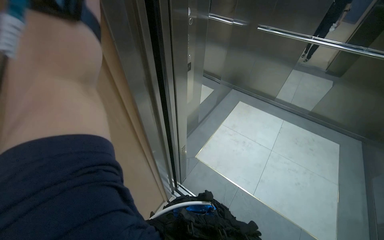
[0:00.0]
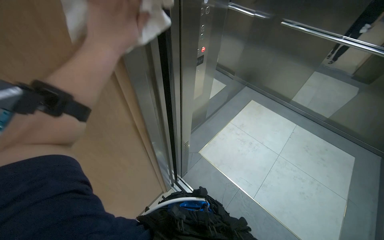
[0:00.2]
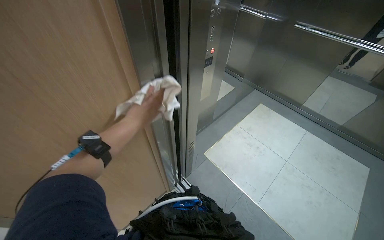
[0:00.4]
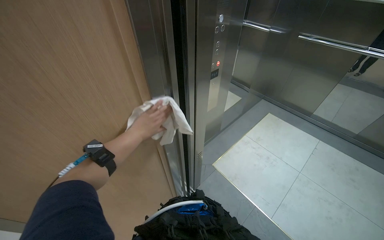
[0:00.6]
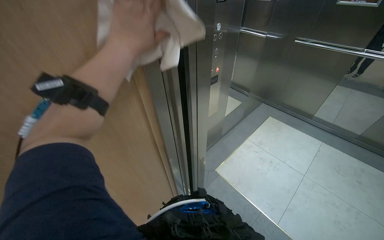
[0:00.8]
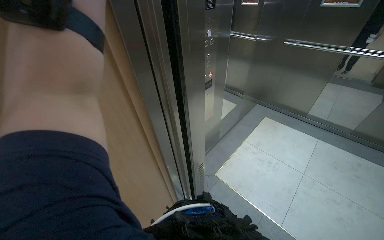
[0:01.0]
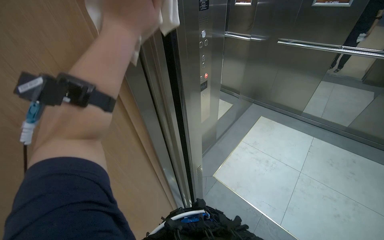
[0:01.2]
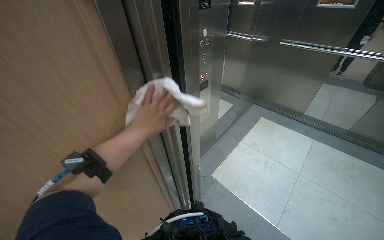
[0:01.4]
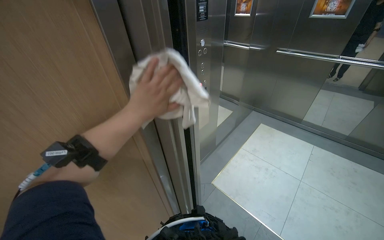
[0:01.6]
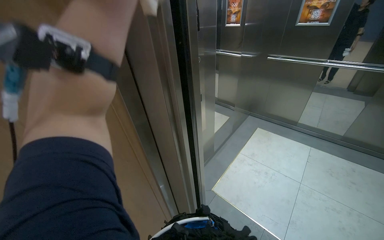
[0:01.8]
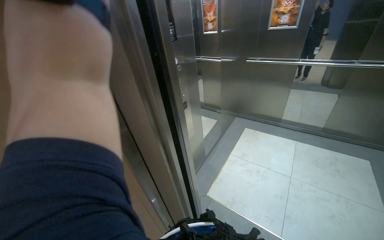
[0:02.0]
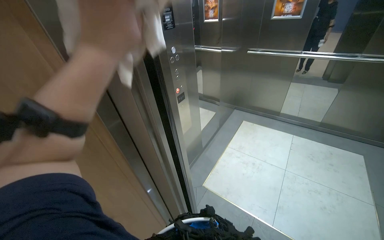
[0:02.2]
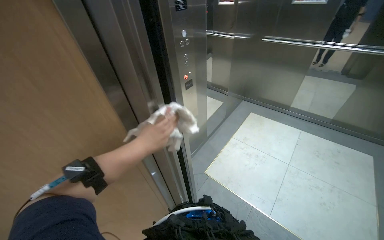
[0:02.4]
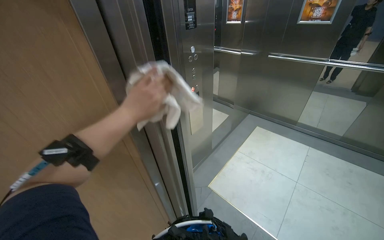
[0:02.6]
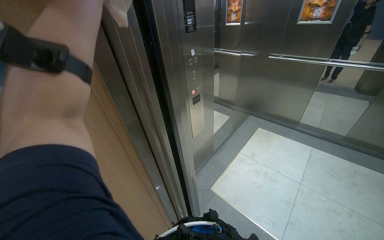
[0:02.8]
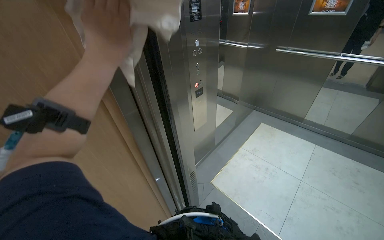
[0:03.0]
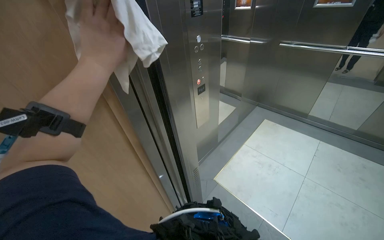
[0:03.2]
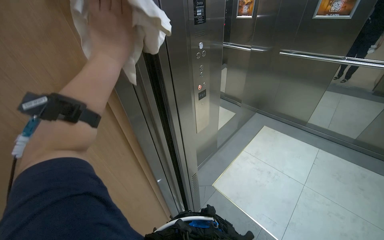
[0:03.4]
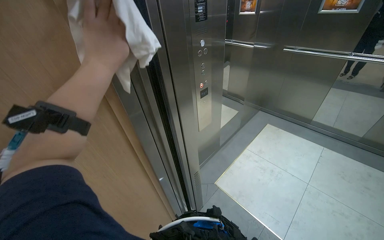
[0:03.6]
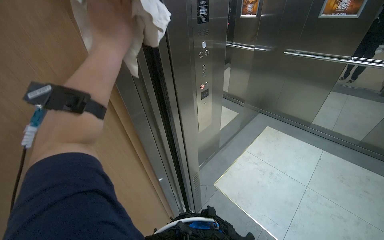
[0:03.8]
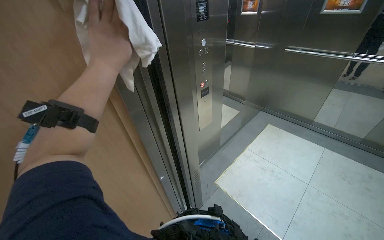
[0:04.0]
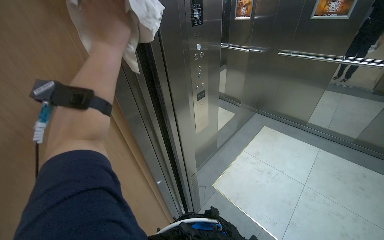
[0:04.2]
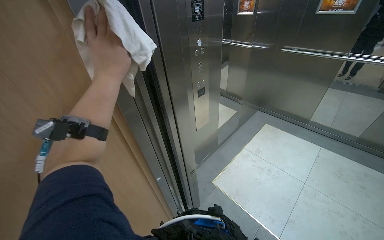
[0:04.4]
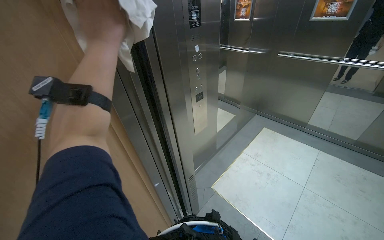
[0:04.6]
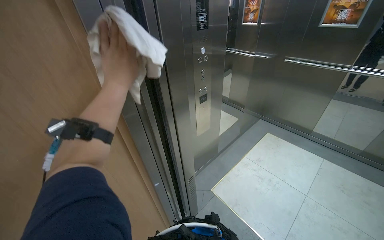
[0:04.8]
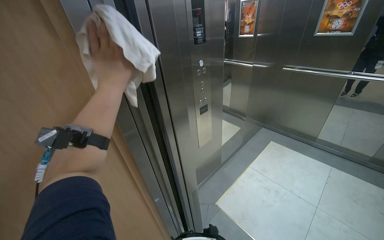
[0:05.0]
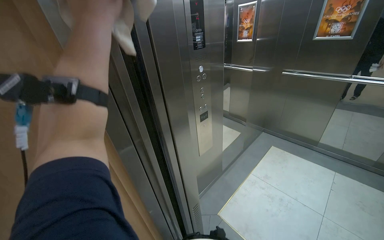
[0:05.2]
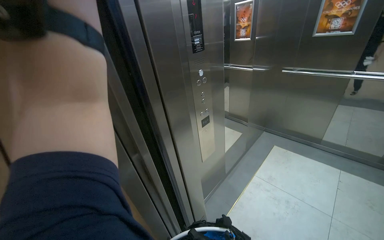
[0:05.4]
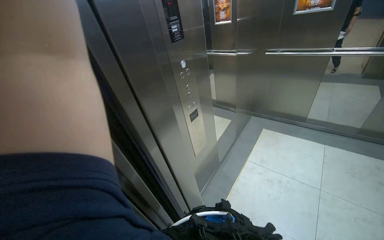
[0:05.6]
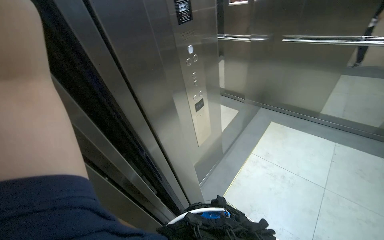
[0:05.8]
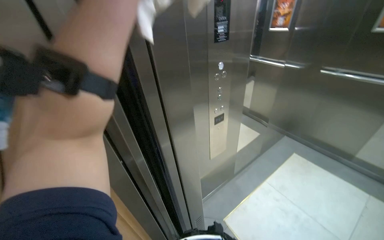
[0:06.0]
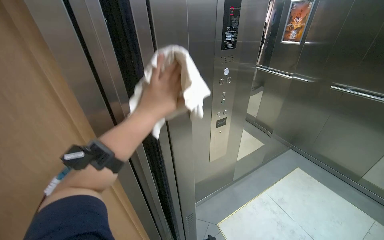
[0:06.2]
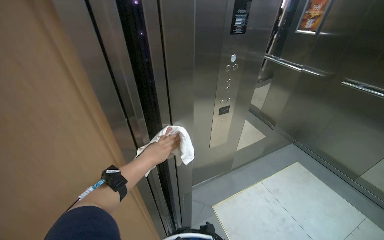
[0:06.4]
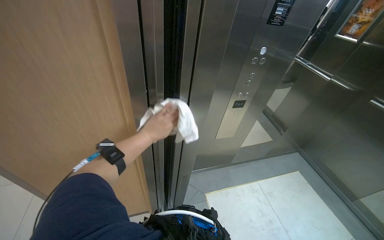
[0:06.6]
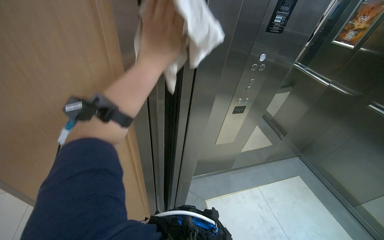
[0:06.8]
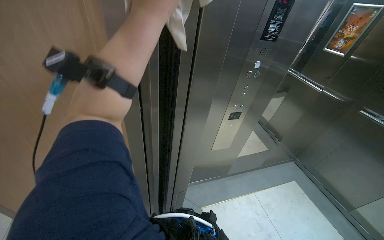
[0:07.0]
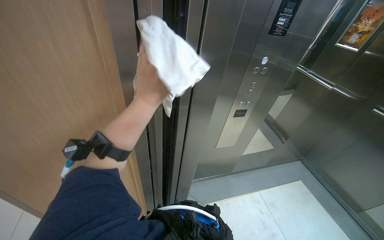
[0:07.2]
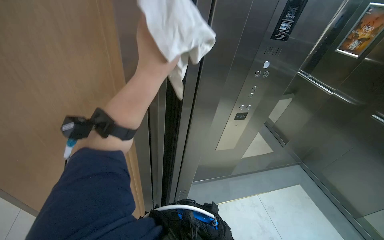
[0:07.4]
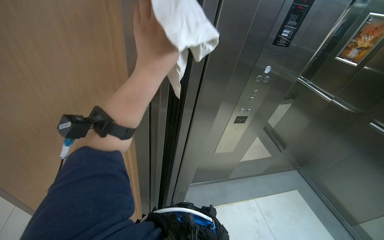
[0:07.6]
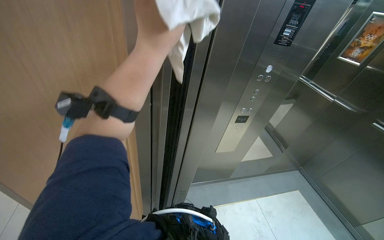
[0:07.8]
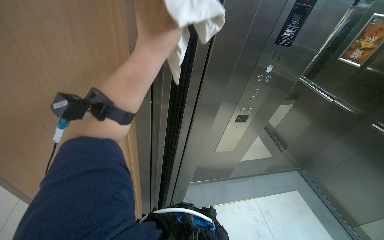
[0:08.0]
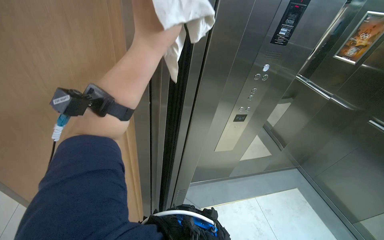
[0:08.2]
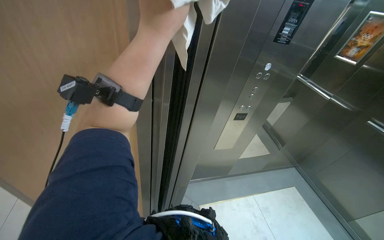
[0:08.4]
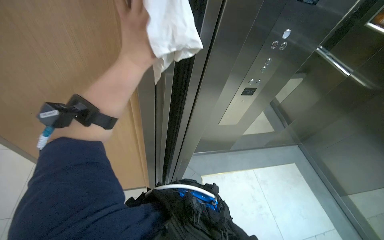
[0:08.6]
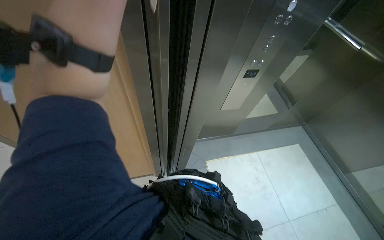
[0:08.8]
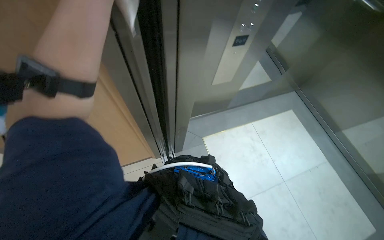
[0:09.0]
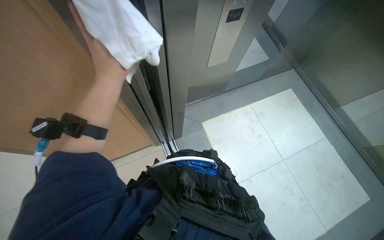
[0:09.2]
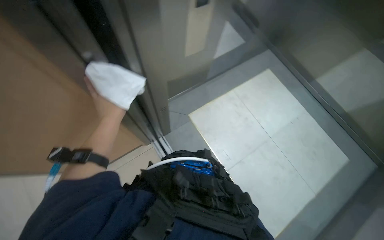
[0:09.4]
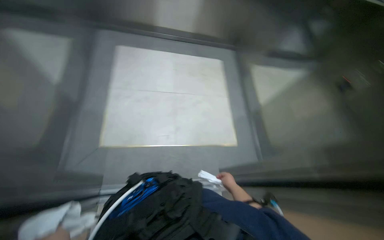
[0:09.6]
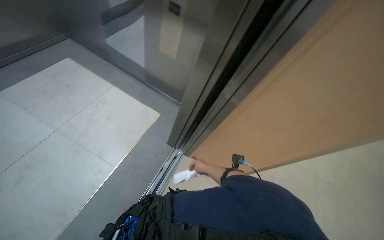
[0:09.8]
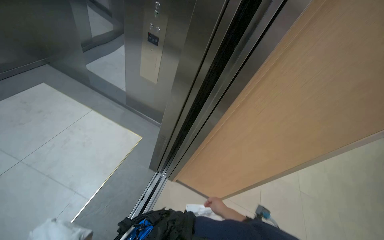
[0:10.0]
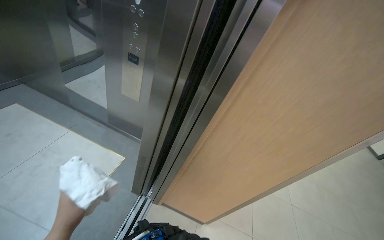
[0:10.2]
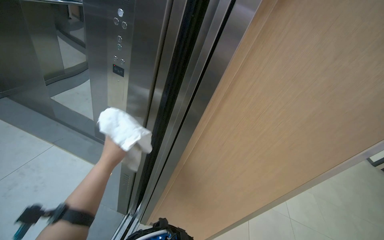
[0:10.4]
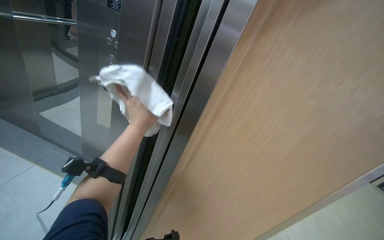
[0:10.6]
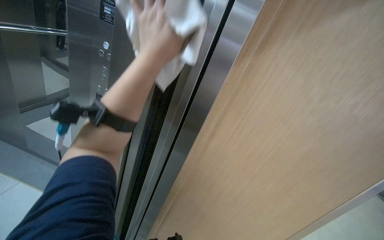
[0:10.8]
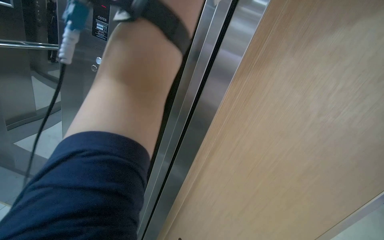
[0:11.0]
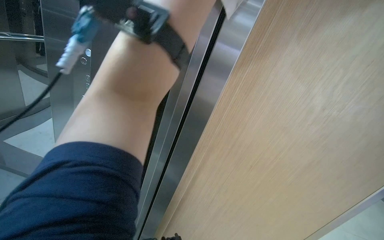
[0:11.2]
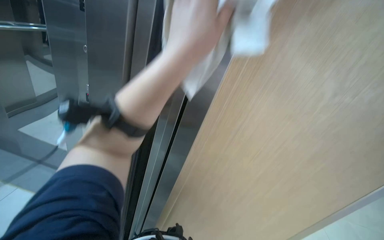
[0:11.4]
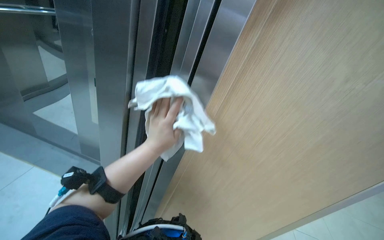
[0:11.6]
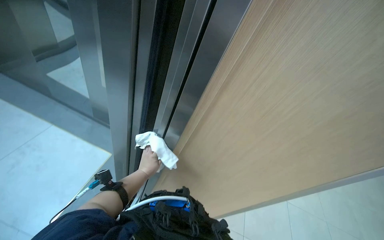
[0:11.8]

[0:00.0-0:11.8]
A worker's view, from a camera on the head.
Job: wiping surfaces.
The whole recording: Wiping elevator door frame. The worker wipes the metal frame of the elevator door with a white cloth.
0.0 to 1.4 s: The left hand swings up and down the picture, some 25 cm each way, with 2 reversals.
1.4 to 3.0 s: The left hand goes up and down the picture, some 20 cm each way, reversing 2 times.
4.4 to 6.0 s: The left hand heads up the picture, covering roughly 20 cm.
7.4 to 8.8 s: The wearer looks roughly 15 degrees further downward.
8.8 to 10.4 s: The head turns to the right by roughly 80 degrees.
10.4 to 11.8 s: The left hand travels to the right and farther from the camera by some 20 cm, and reaches roughly 35 cm up the picture, then returns.

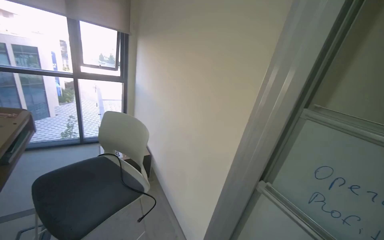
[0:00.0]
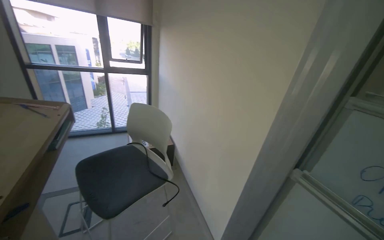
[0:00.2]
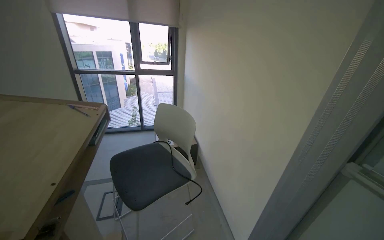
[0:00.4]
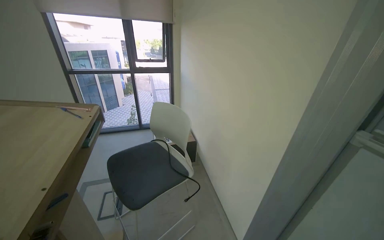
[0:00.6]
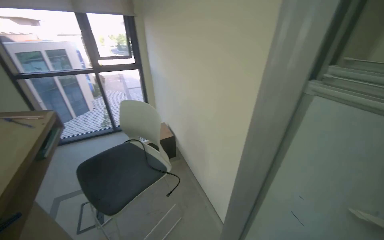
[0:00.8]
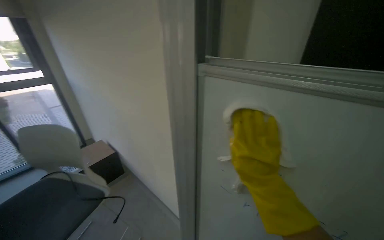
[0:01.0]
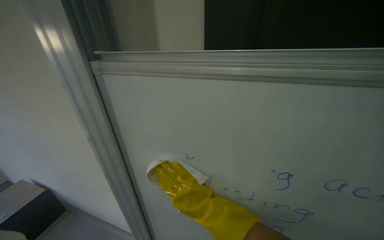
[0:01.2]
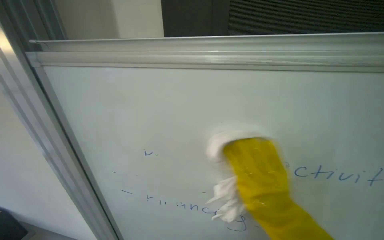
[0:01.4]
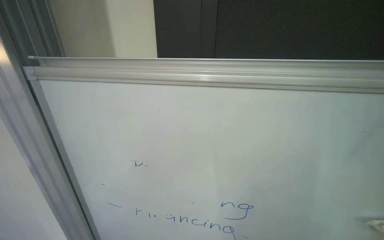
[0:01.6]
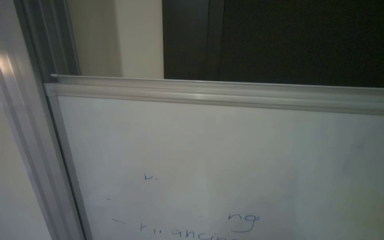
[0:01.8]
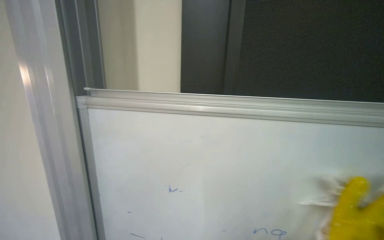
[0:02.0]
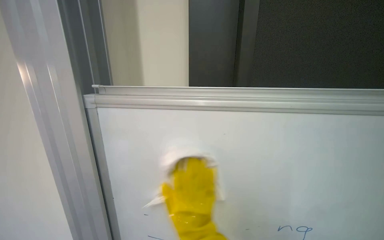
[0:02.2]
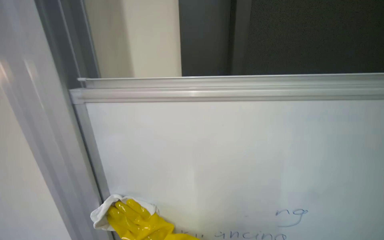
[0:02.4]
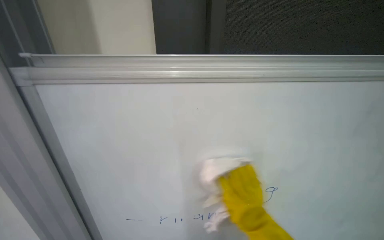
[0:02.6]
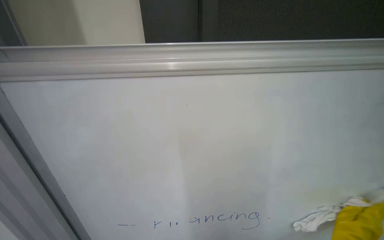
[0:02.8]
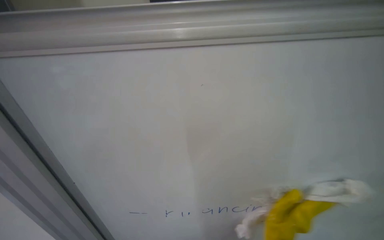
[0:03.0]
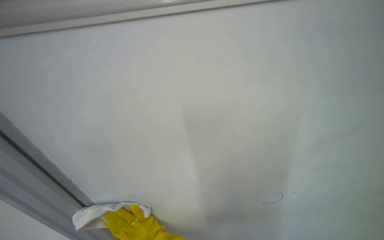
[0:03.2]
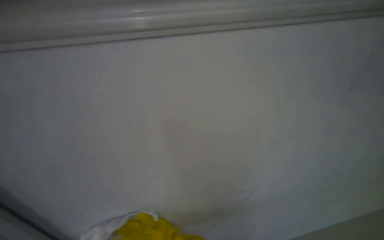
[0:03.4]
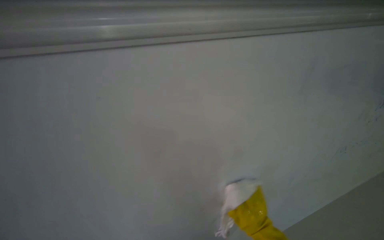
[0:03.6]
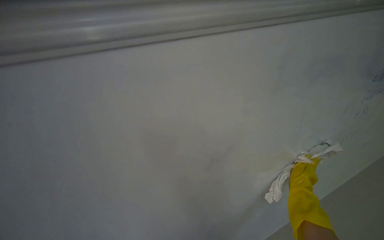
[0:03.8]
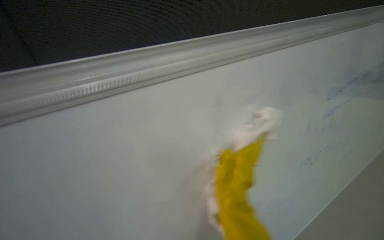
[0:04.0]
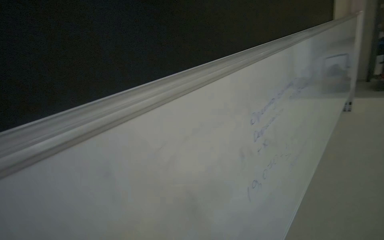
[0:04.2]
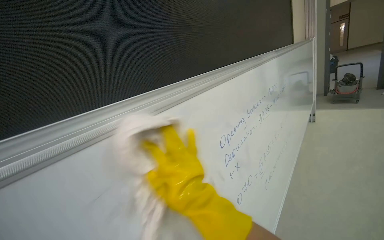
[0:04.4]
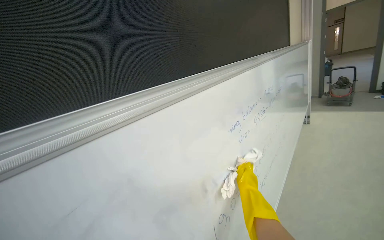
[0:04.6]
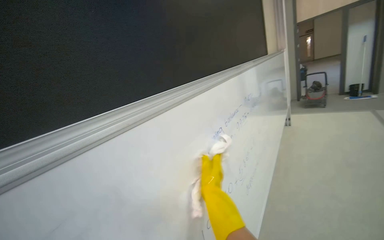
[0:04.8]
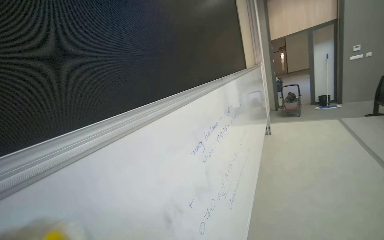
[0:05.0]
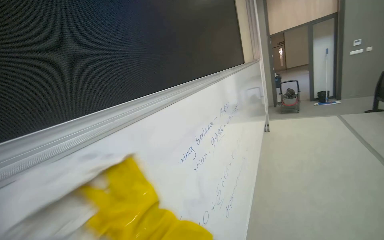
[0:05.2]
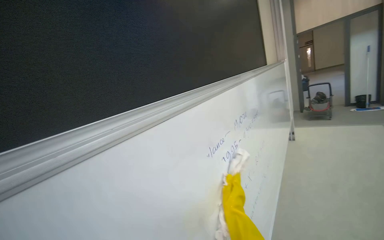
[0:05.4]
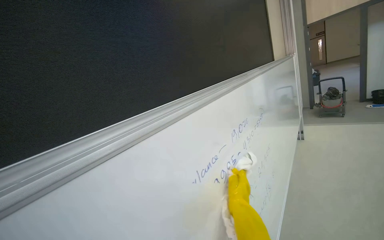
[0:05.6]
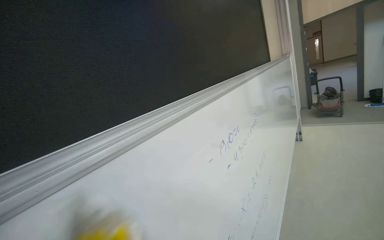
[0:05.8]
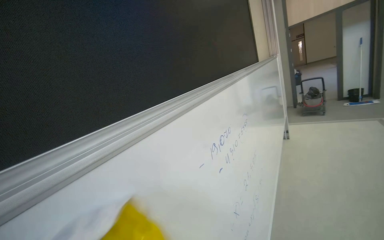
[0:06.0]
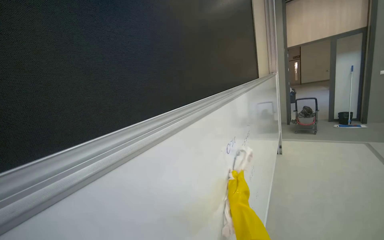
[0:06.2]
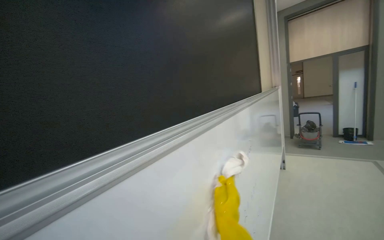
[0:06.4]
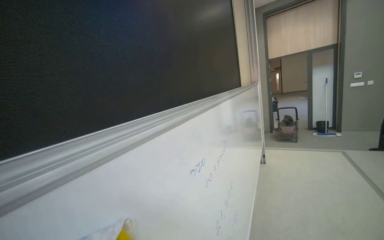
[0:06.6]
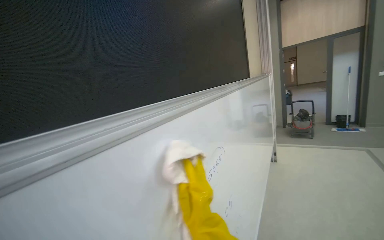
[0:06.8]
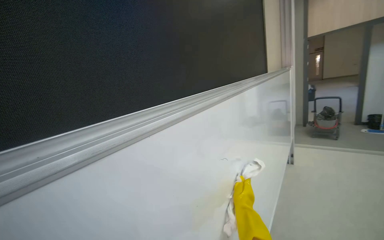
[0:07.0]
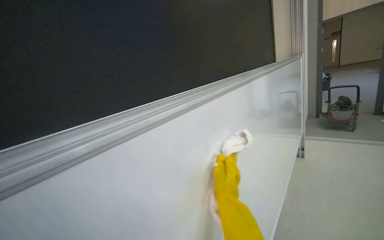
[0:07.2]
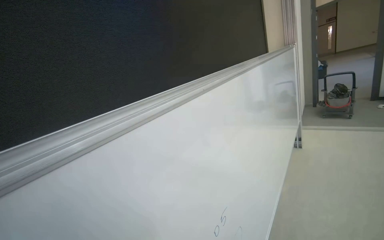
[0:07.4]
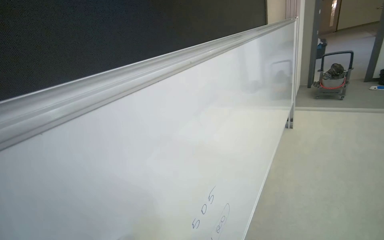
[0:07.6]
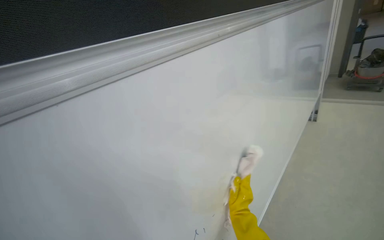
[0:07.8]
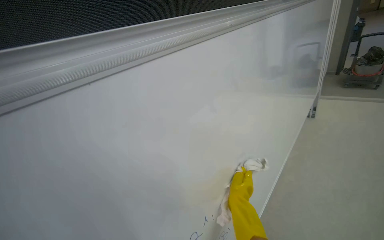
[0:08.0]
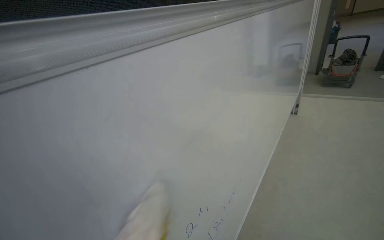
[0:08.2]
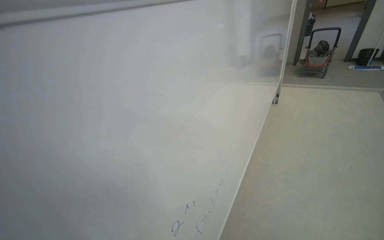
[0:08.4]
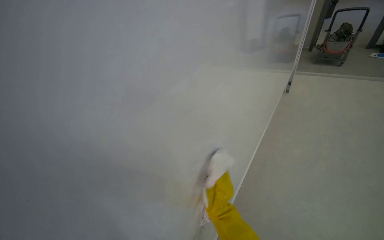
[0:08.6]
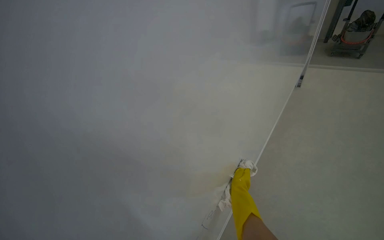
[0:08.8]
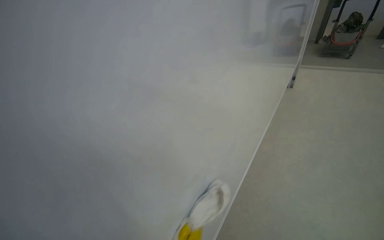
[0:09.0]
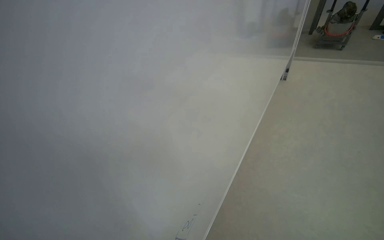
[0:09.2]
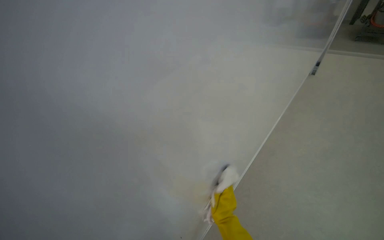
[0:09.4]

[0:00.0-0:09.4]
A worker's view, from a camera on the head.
Job: wiping surfaces.
The whole recording: Wiping whiteboard. The worker, wearing yellow gloves, wipes the whiteboard with a white cloth.
0.0 to 1.6 s: The head turns to the right by roughly 35 degrees.
4.8 to 6.2 s: The head travels about 40 cm.
6.2 to 7.8 s: The wearer moves approximately 50 cm. The view tilts roughly 20 degrees downward.
7.8 to 9.4 s: The wearer looks roughly 20 degrees further downward.
